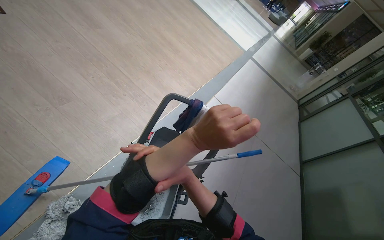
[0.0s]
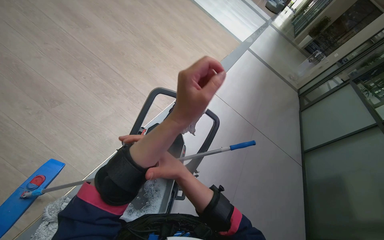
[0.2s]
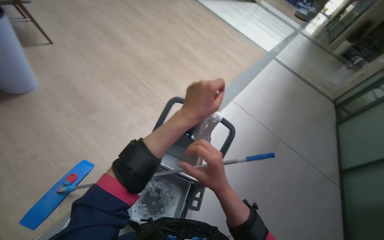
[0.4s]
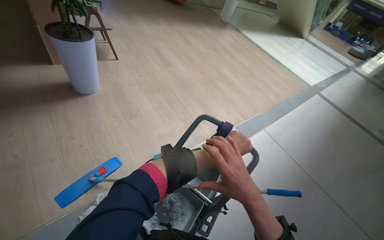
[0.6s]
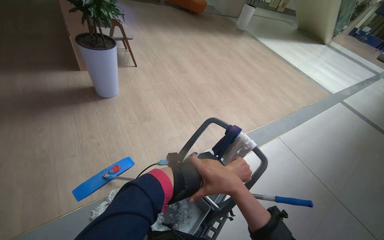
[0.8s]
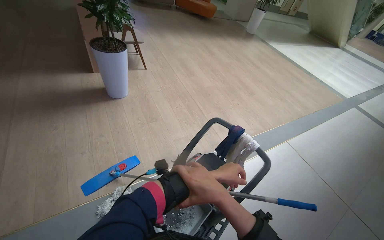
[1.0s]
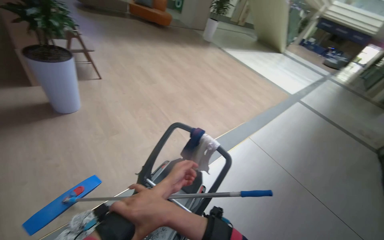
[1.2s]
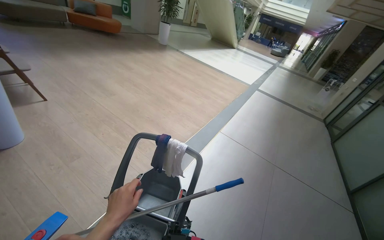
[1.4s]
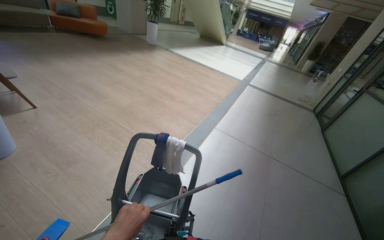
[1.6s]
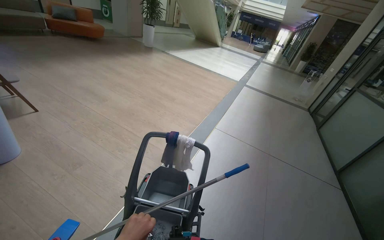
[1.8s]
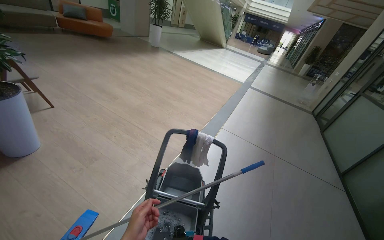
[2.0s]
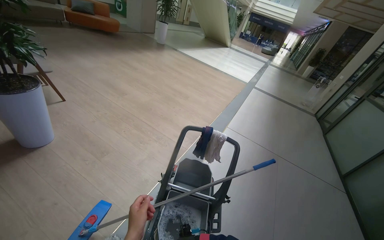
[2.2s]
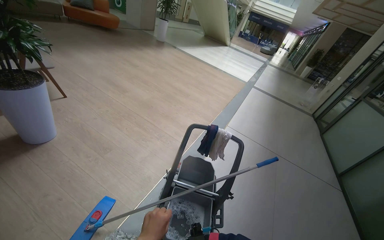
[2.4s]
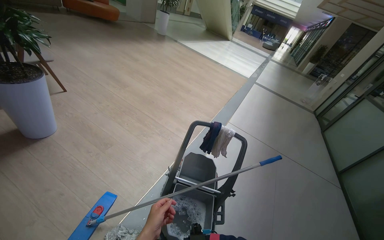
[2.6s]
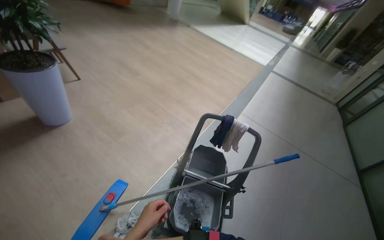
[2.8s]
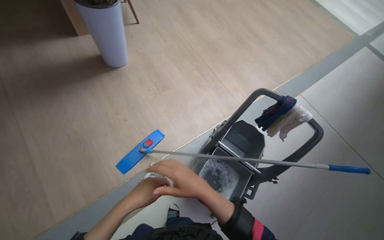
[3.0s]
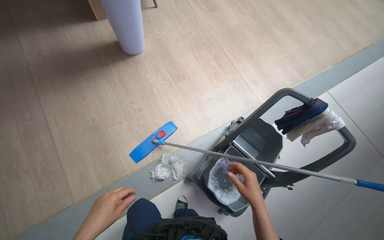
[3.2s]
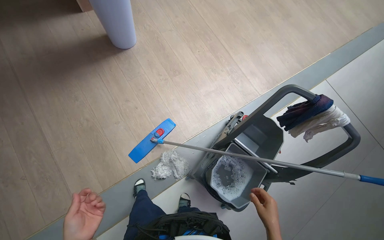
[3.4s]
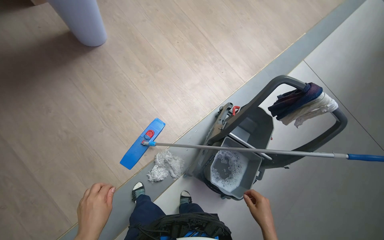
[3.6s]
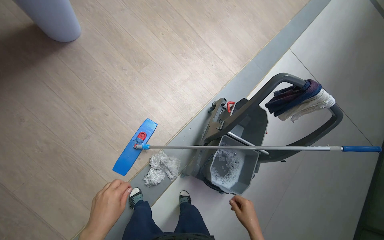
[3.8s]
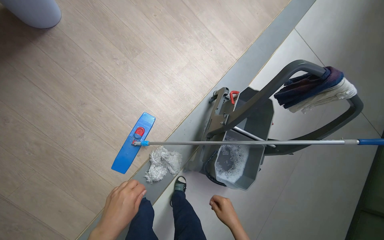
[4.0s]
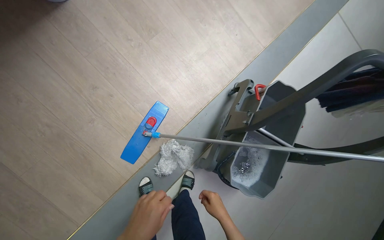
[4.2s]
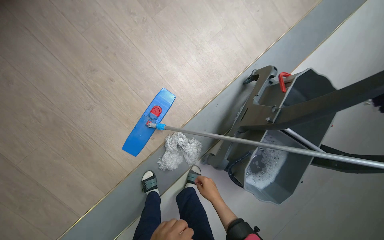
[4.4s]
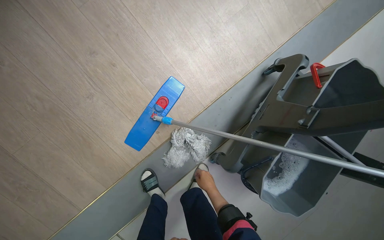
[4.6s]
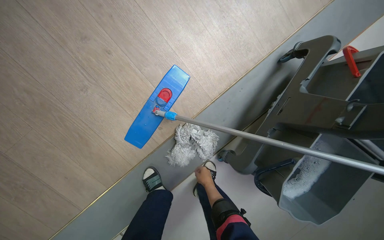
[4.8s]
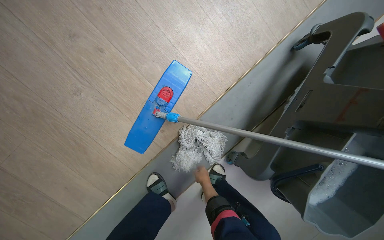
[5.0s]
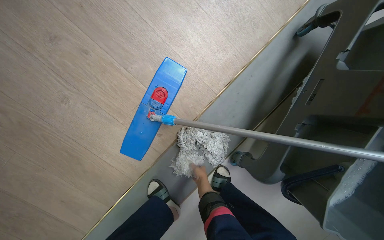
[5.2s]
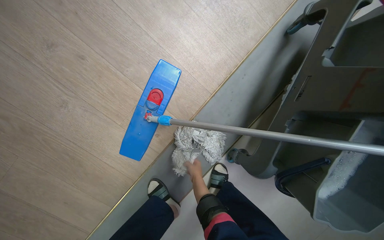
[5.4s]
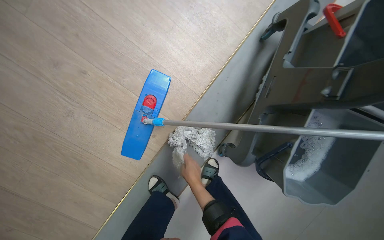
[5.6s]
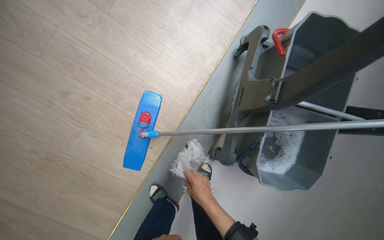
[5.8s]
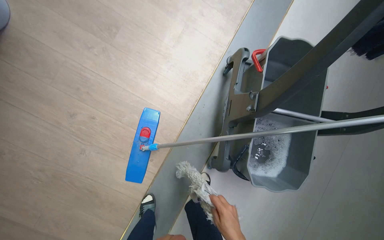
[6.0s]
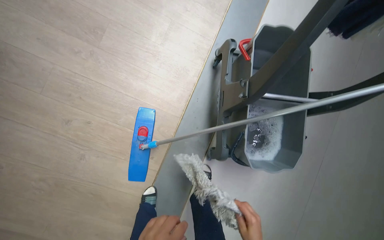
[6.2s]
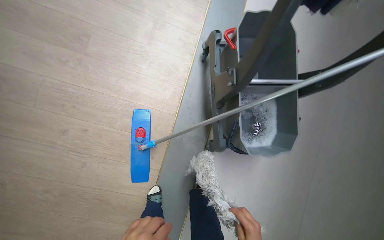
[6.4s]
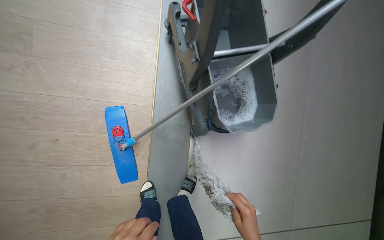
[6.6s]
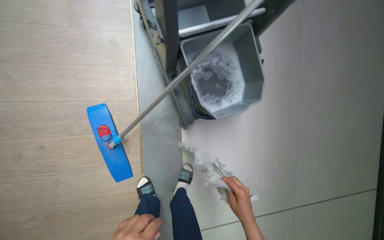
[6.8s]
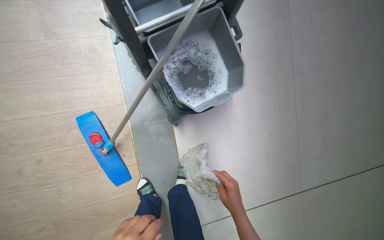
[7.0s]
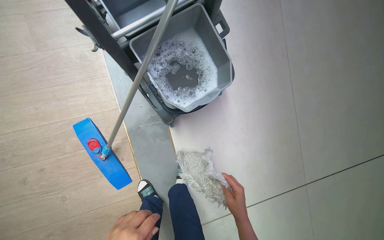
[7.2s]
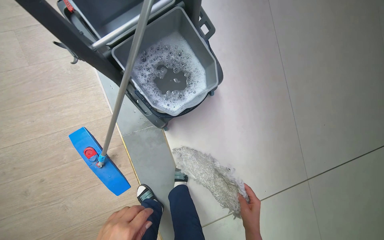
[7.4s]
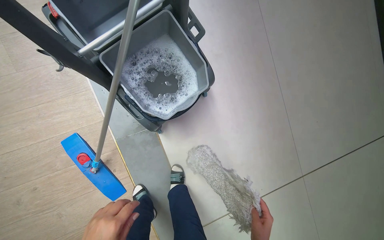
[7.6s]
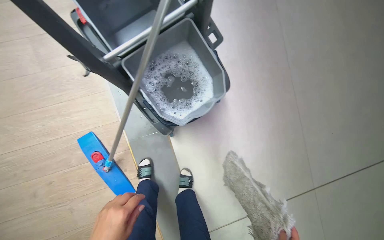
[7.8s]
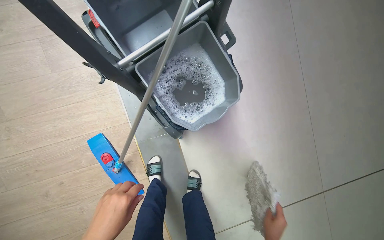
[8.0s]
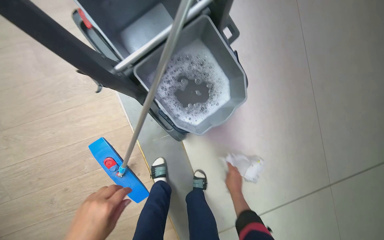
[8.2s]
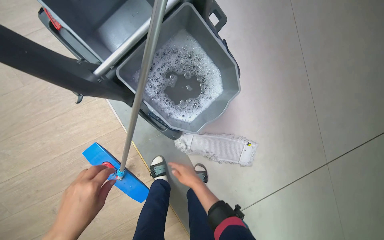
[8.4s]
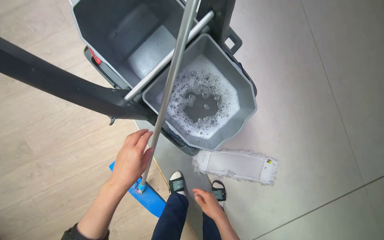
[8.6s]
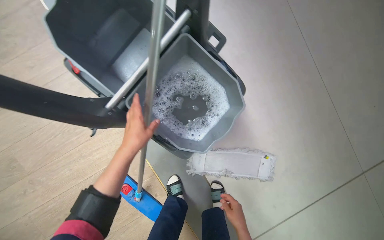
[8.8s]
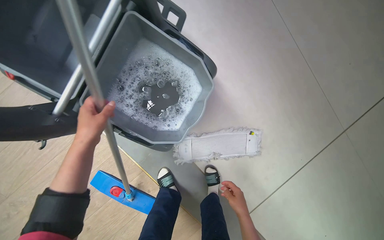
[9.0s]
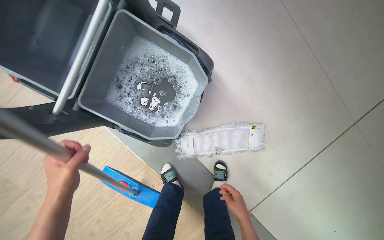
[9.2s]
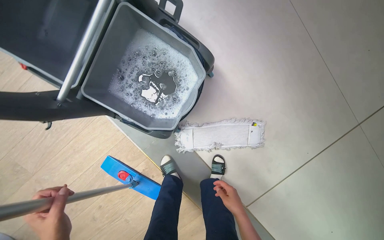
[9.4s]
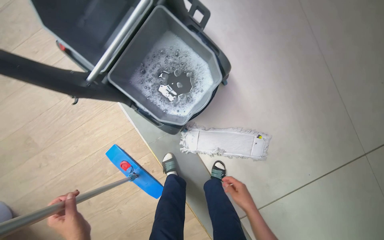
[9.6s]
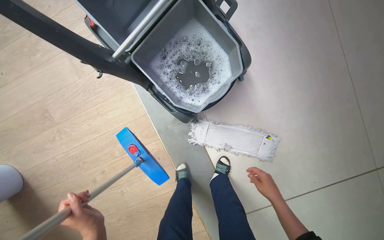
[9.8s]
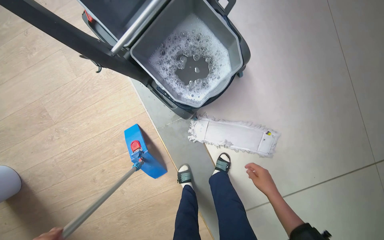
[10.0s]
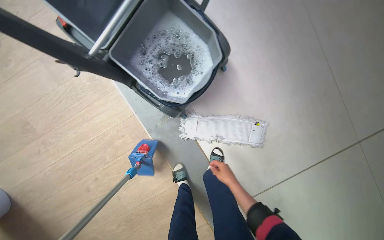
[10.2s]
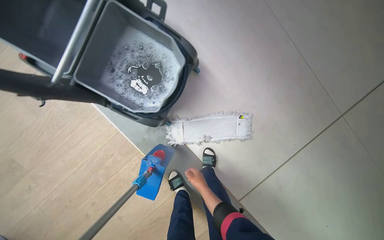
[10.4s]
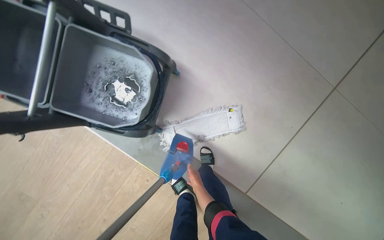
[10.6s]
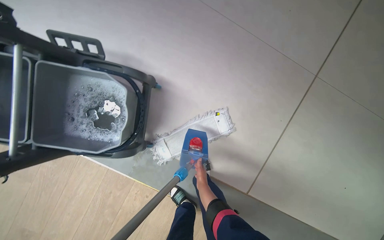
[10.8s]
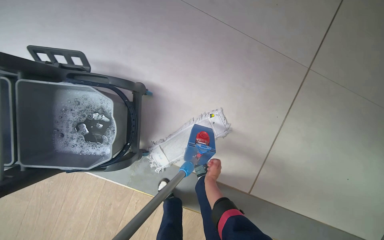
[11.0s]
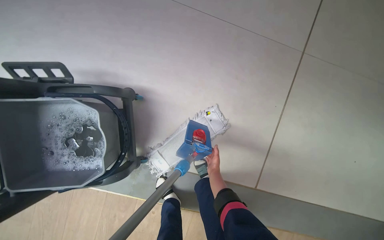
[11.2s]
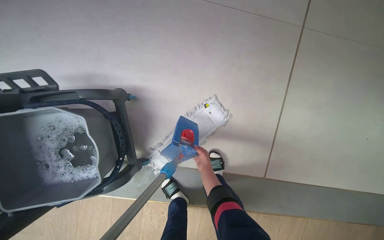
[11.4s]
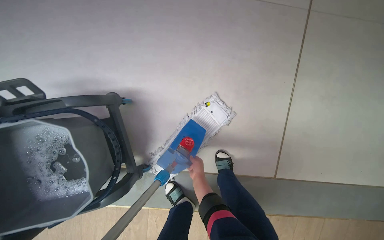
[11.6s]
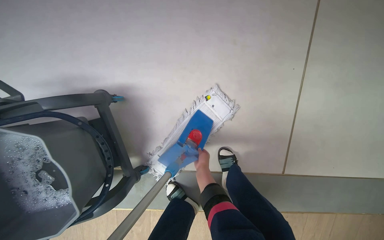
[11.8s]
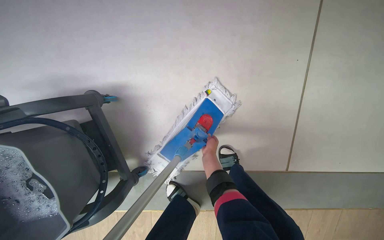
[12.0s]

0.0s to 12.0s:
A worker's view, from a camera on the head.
Job: preparing cleaning supplies.
The whole recording: Preparing mop for cleaning. The worker wrings out and changes the mop head, and prepares cleaning cloths.
0.0s to 1.6s: The camera pitches upward, by some 15 degrees.
1.6s to 3.0s: The wearer moves some 40 cm. The wearer looks some 25 degrees further to the left. The view tips downward by about 20 degrees.
3.0s to 4.4s: The camera travels approximately 60 cm. The wearer looks about 30 degrees further downward.
6.0s to 7.6s: The head travels some 40 cm. The wearer looks about 15 degrees further downward. The scene turns roughly 45 degrees counterclockwise in the picture.
10.4s to 12.0s: The camera is carried approximately 40 cm. Everything in view rotates roughly 45 degrees counterclockwise.

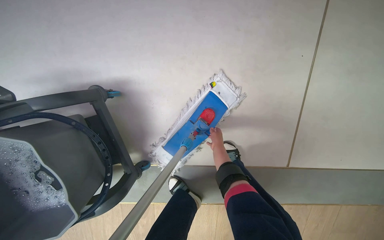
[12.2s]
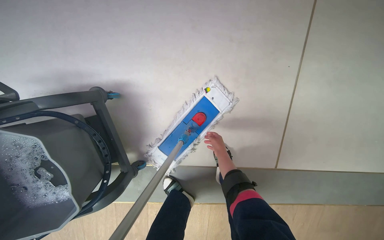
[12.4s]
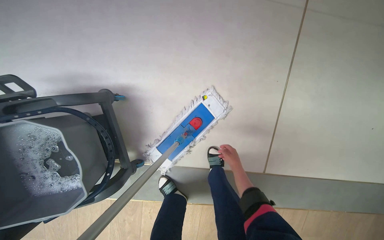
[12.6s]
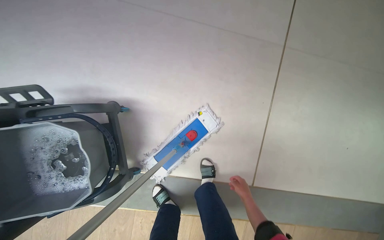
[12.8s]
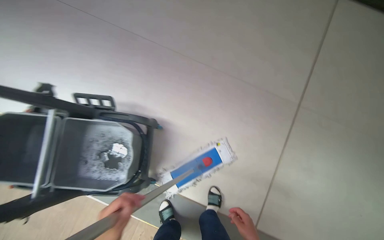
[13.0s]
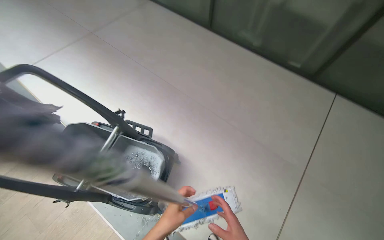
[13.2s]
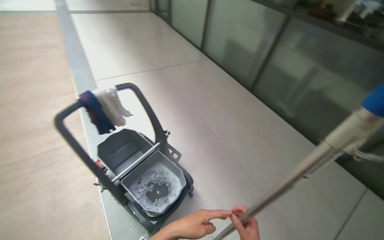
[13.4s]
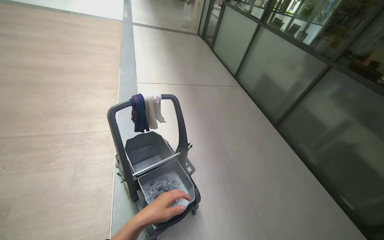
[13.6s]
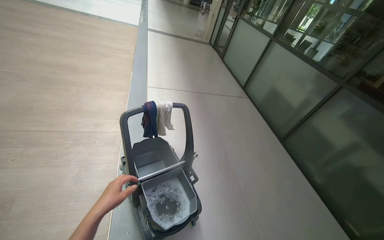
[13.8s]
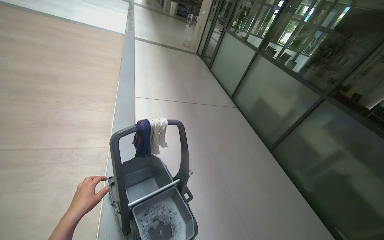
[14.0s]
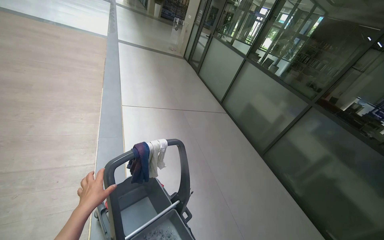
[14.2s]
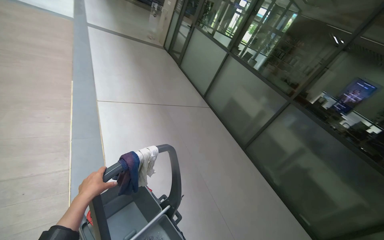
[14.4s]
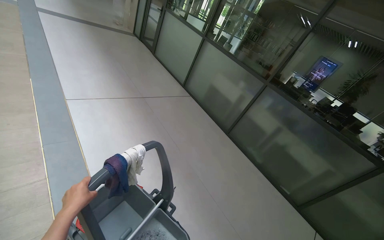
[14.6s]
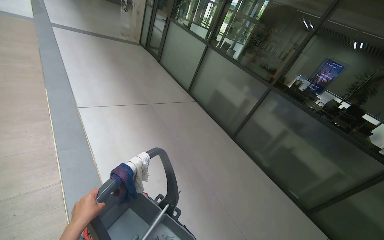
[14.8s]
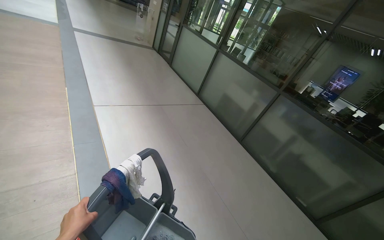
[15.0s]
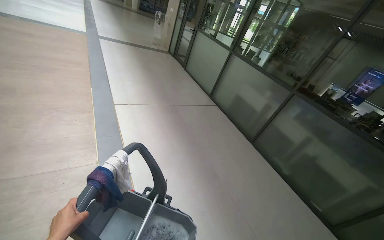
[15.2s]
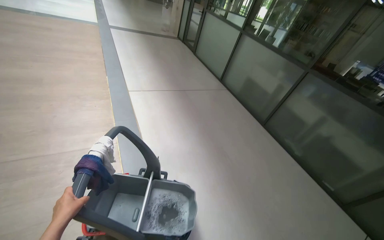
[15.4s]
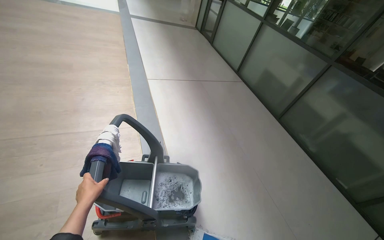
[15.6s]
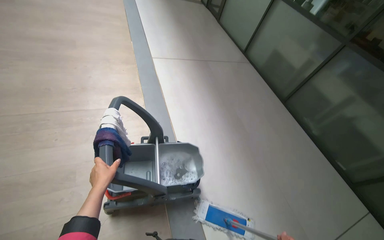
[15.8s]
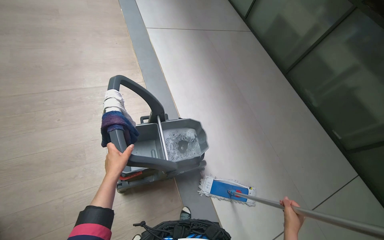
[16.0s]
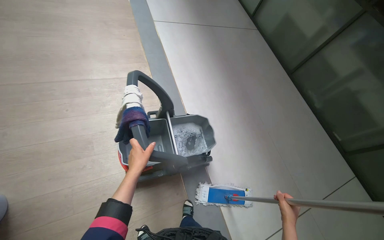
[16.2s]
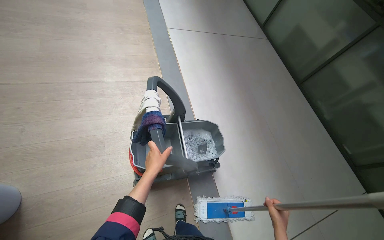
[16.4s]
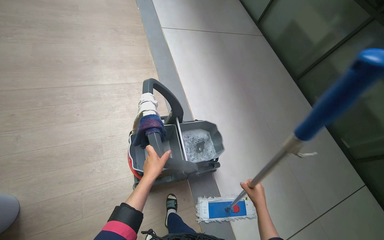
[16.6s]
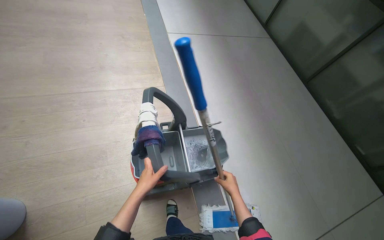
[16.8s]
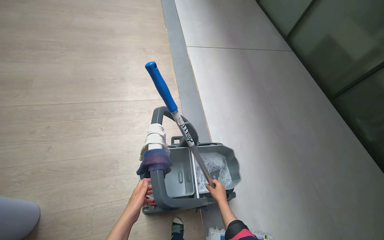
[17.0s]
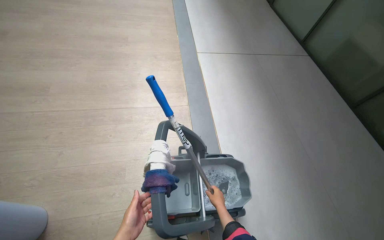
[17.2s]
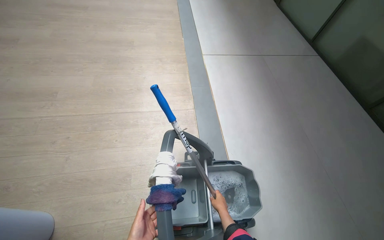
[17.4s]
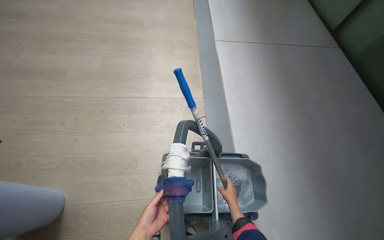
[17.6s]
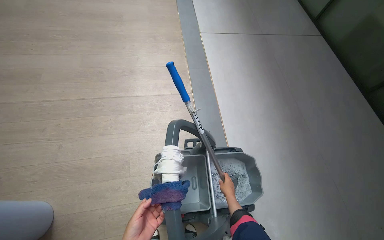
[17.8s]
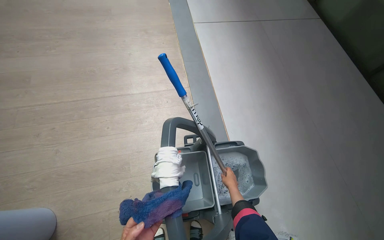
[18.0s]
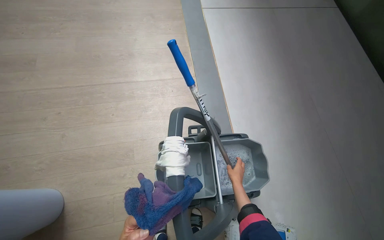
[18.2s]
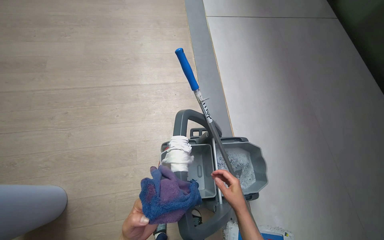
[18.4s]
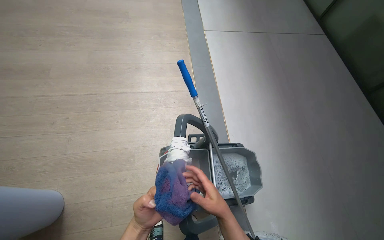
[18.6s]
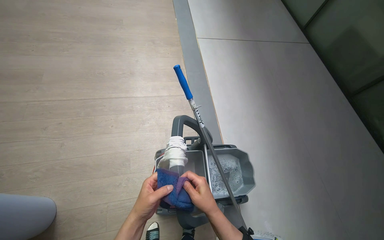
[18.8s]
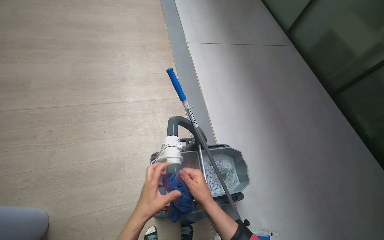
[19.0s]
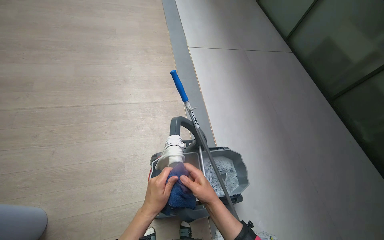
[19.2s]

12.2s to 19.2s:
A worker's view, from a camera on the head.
Job: preparing cleaning supplies.
The whole recording: Preparing mop for cleaning. The worker wrings out and changes the mop head, and prepares cleaning cloths.
12.2s to 13.6s: The head travels roughly 90 cm. The wearer looks roughly 70 degrees further to the left. The camera pitches upward, by approximately 70 degrees.
13.6s to 15.0s: The view pans to the right by about 20 degrees. The left hand moves to the left, about 40 cm.
15.0s to 16.4s: The camera is aimed roughly 15 degrees further to the left. The camera pitches downward, by approximately 20 degrees.
17.8s to 19.2s: The right hand goes some 30 cm nearer to the camera.
